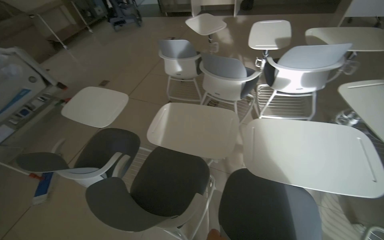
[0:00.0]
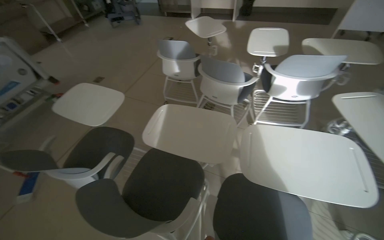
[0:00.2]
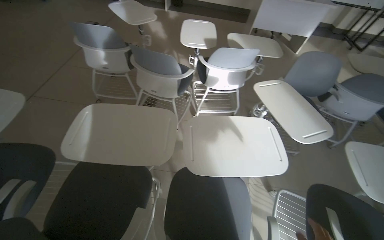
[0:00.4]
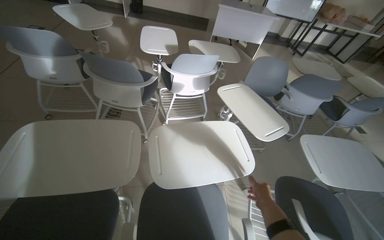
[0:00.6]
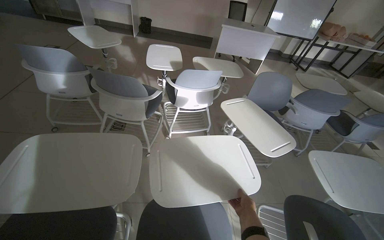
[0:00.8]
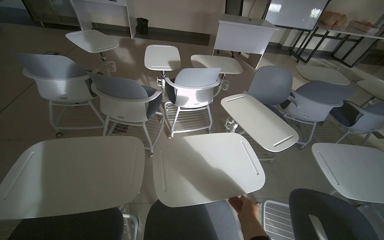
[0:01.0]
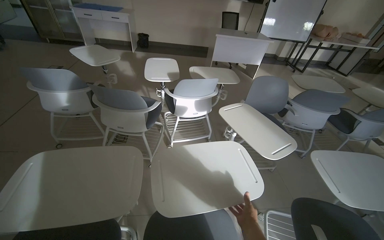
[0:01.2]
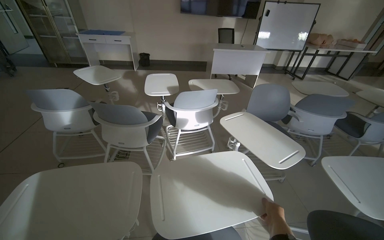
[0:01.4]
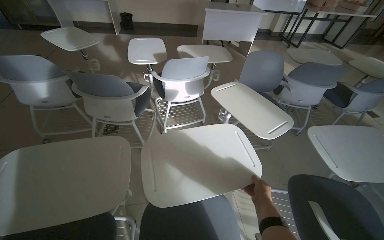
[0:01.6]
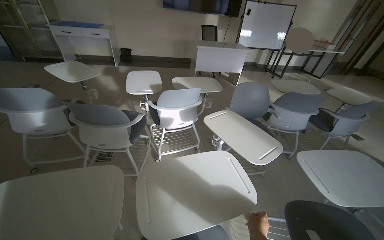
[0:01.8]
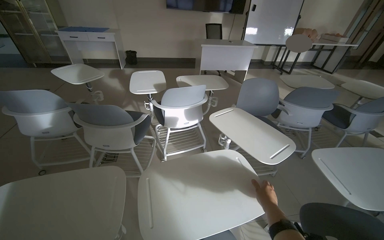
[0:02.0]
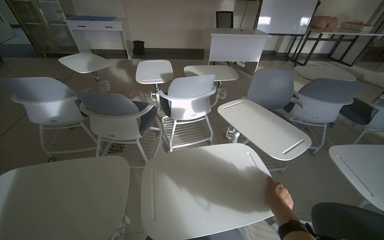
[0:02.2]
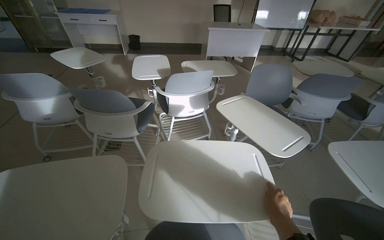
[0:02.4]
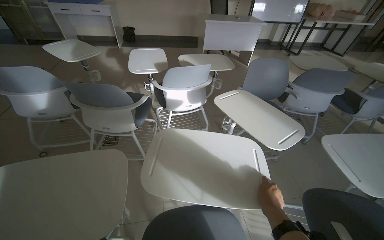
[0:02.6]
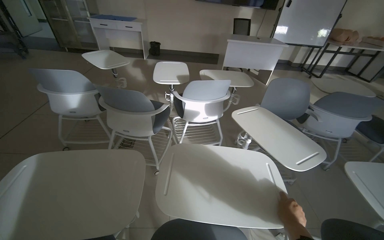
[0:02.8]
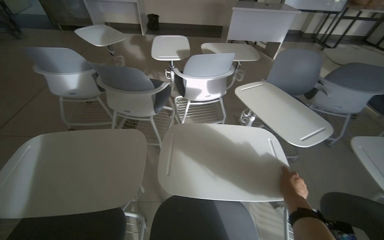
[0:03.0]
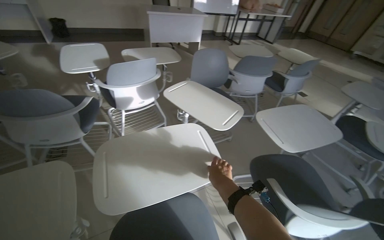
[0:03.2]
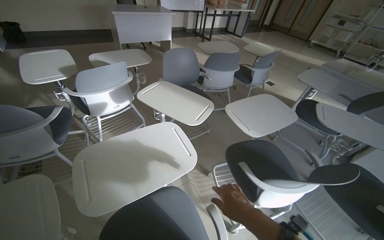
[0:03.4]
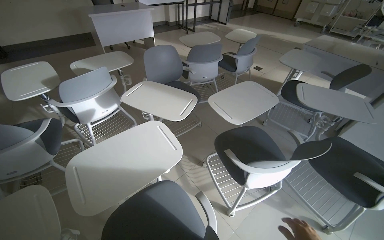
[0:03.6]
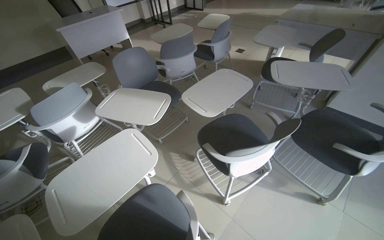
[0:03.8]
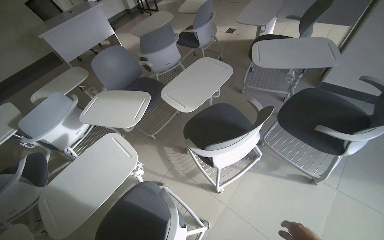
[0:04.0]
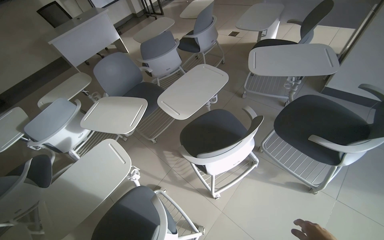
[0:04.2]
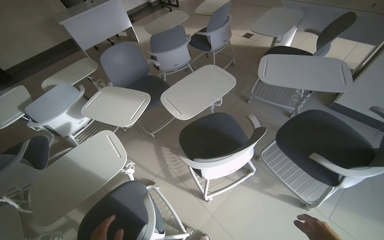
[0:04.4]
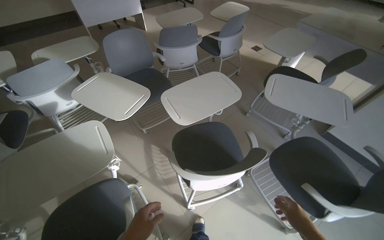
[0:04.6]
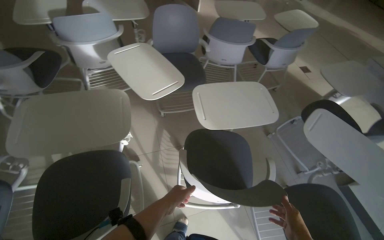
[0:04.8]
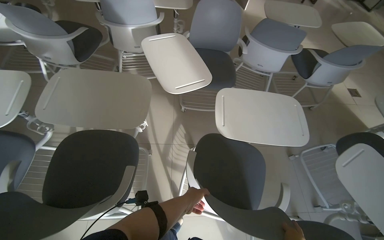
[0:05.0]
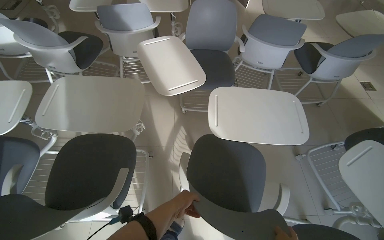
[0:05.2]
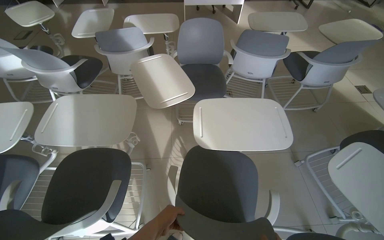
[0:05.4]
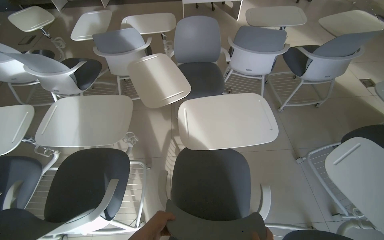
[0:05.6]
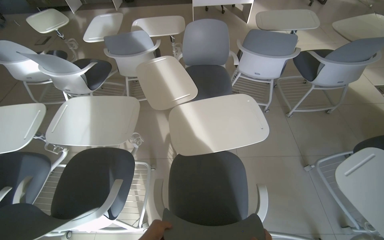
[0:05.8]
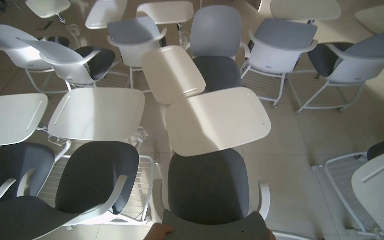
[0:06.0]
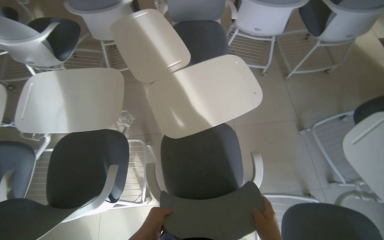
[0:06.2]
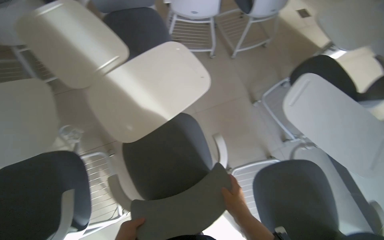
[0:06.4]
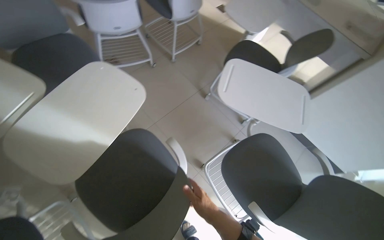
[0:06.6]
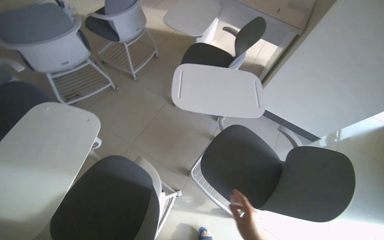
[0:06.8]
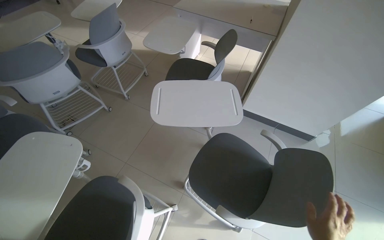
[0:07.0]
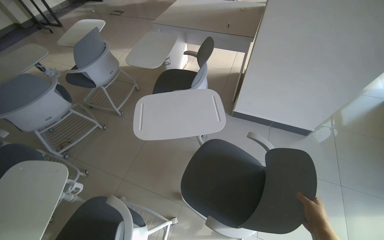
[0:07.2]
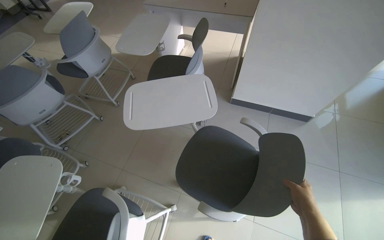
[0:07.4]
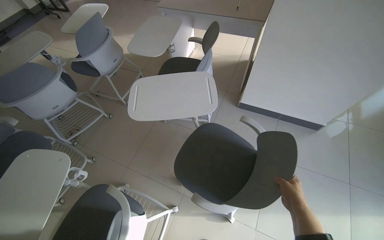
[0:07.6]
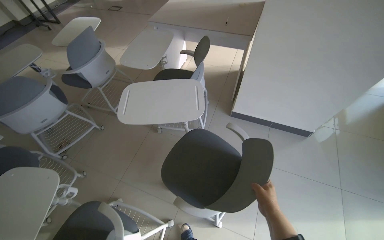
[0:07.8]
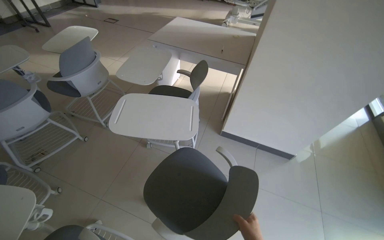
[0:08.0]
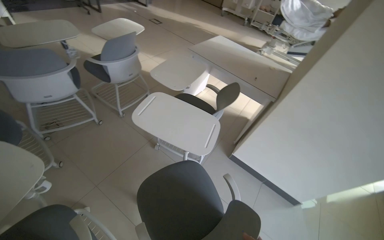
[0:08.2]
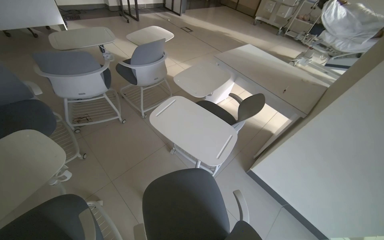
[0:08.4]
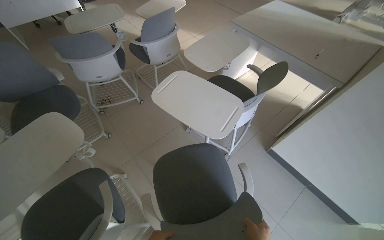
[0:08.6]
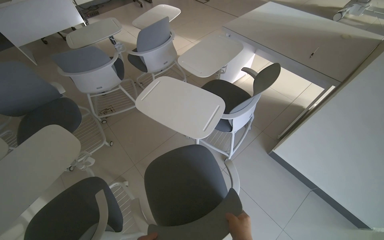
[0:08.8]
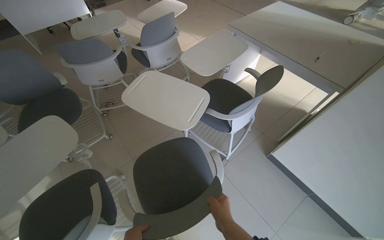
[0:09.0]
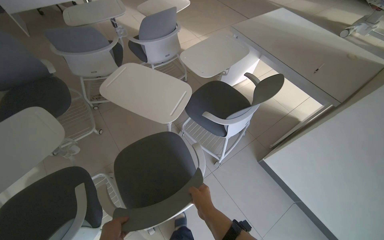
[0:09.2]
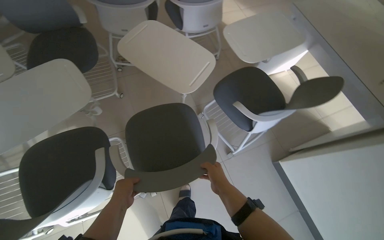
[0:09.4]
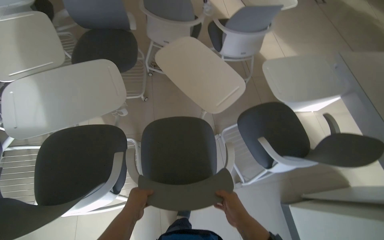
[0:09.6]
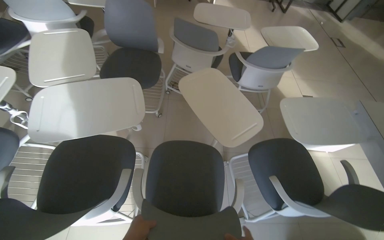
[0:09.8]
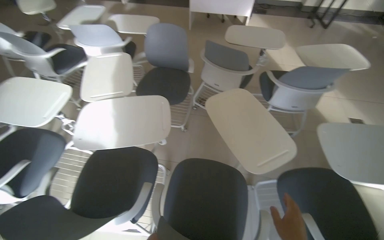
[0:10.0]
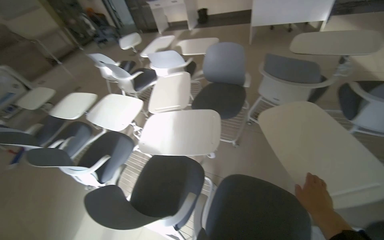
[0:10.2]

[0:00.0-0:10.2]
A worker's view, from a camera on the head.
Job: organizing items.
The whole recording: Arranging chairs in room. The worker moves and arranges chairs in the room.
0:00.0 to 0:01.4: The head turns to the right by some 35 degrees. The camera pitches upward, by roughly 15 degrees.
0:03.0 to 0:04.4: The head travels roughly 70 cm. The head turns to the right by roughly 45 degrees. The camera pitches downward, by some 10 degrees.
0:04.4 to 0:05.8: The head rotates about 45 degrees to the left.
0:05.8 to 0:07.2: The head travels about 40 cm. The wearer's head swings about 70 degrees to the right.
0:07.2 to 0:08.8: The wearer looks some 30 degrees further to the left.
0:08.8 to 0:10.2: The wearer looks roughly 65 degrees further to the left.

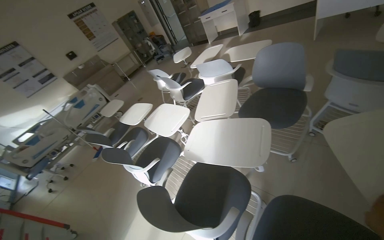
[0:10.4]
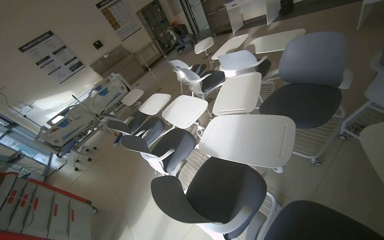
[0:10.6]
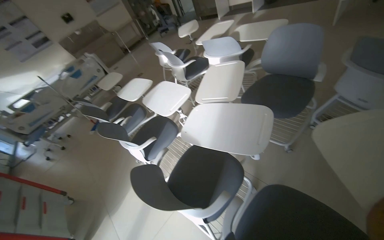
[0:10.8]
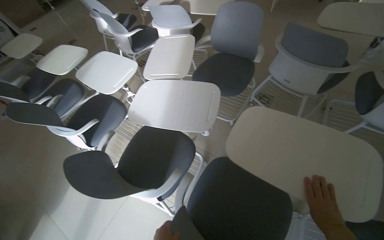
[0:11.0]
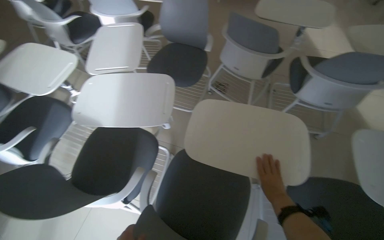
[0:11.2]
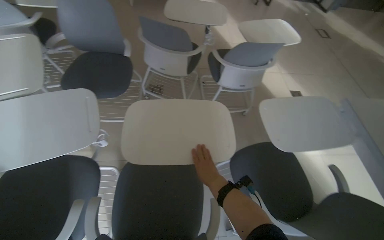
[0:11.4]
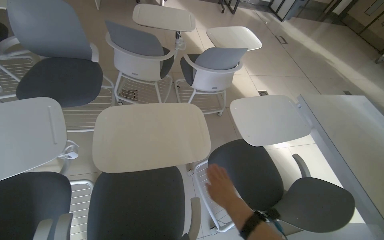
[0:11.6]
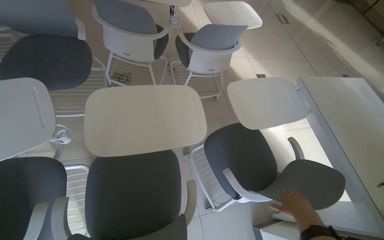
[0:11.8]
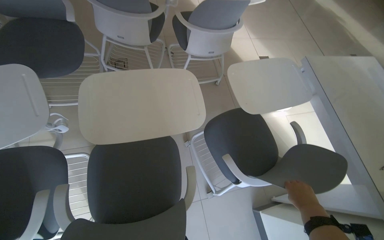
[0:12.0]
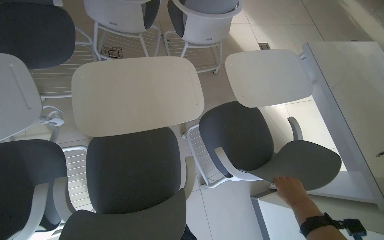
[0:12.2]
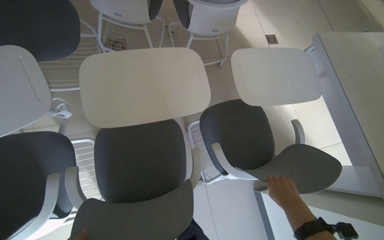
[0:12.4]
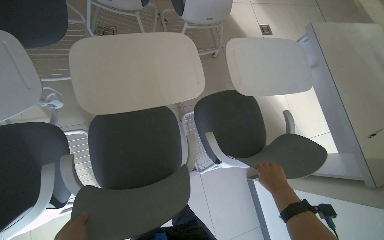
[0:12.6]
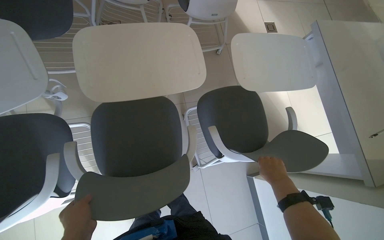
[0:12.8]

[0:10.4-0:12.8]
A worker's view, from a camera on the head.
Job: organizing items.
The whole recording: Arranging chairs in room. The worker moves and arranges chairs in the room.
0:10.4 to 0:11.6: The wearer looks roughly 60 degrees further to the right. The view tips downward by approximately 15 degrees.
0:11.6 to 0:12.8: The wearer looks roughly 20 degrees further downward. The right hand shifts approximately 15 cm to the right.

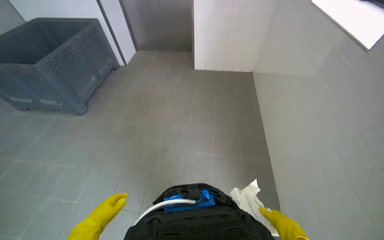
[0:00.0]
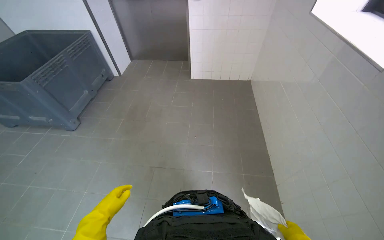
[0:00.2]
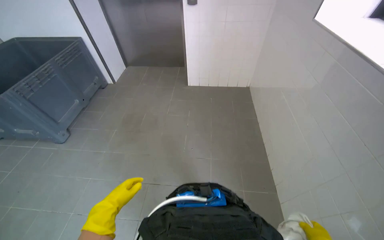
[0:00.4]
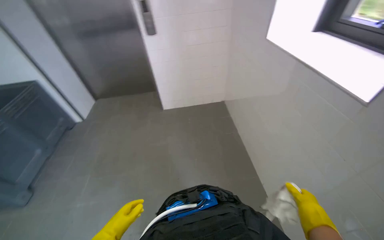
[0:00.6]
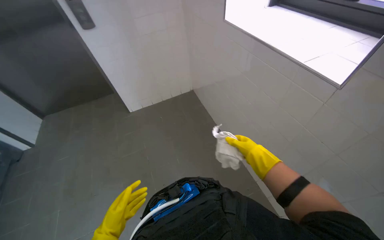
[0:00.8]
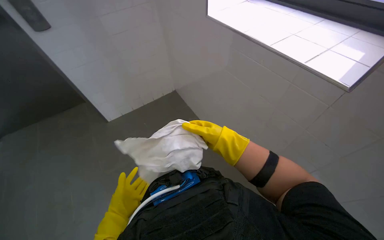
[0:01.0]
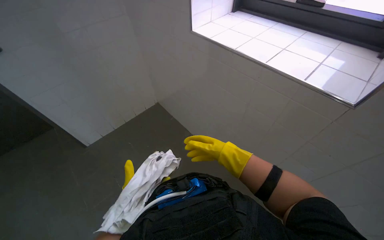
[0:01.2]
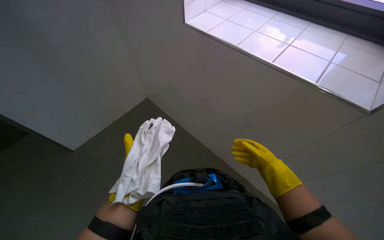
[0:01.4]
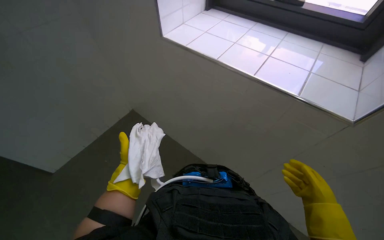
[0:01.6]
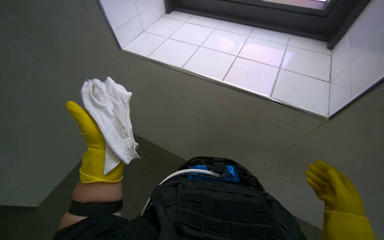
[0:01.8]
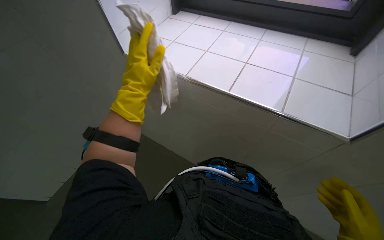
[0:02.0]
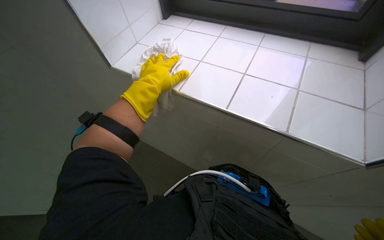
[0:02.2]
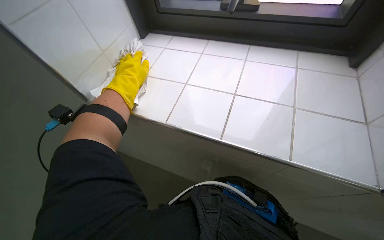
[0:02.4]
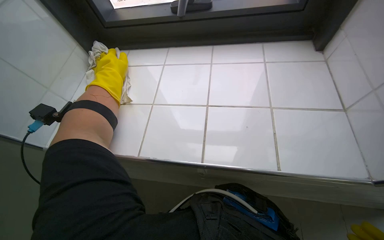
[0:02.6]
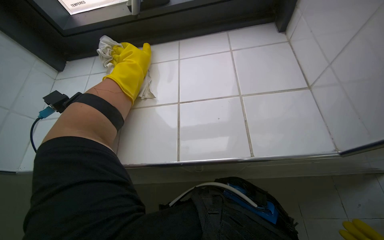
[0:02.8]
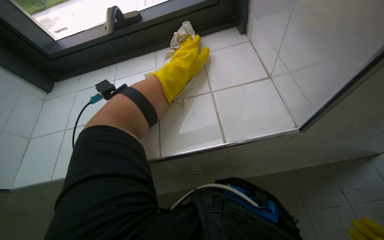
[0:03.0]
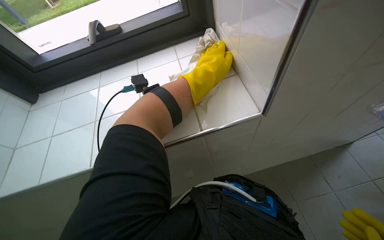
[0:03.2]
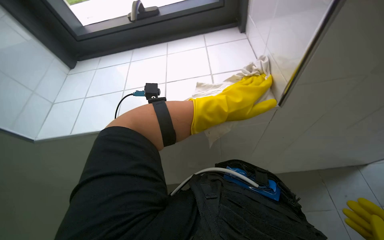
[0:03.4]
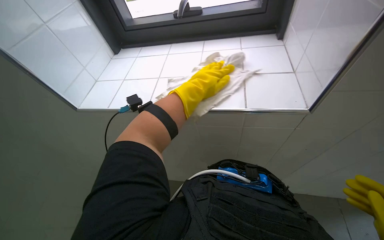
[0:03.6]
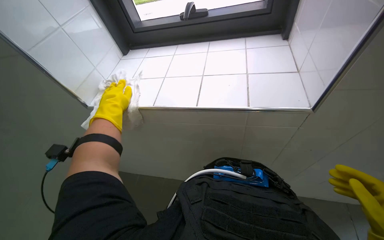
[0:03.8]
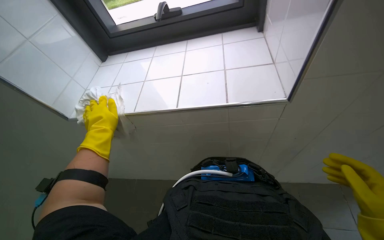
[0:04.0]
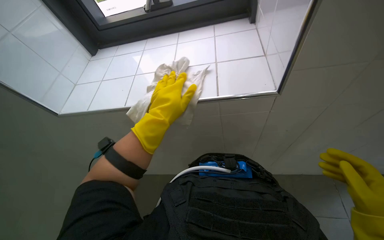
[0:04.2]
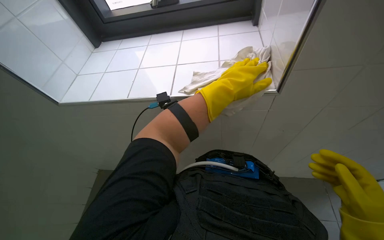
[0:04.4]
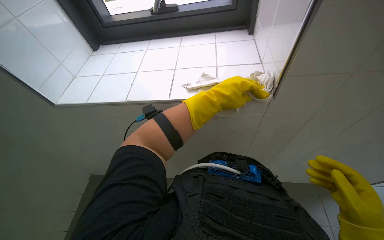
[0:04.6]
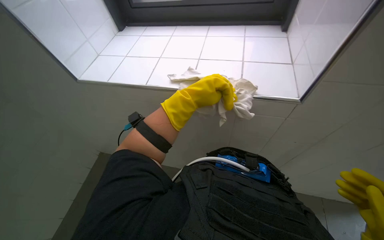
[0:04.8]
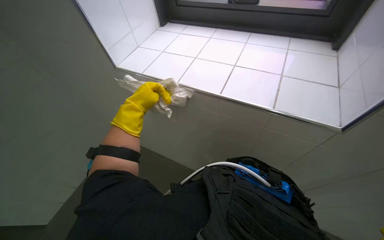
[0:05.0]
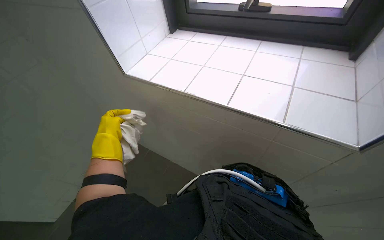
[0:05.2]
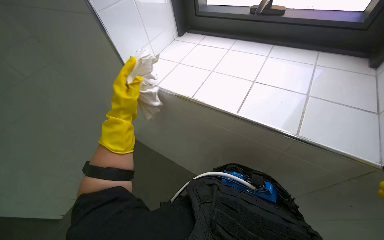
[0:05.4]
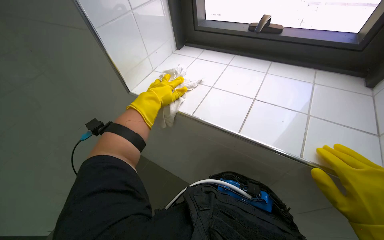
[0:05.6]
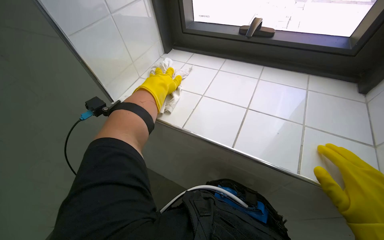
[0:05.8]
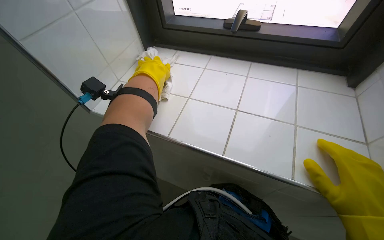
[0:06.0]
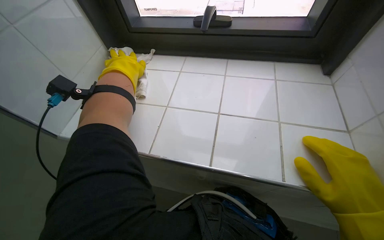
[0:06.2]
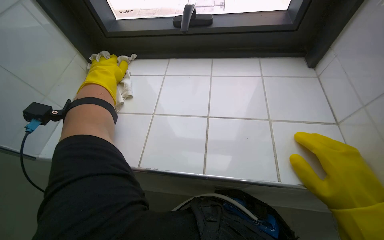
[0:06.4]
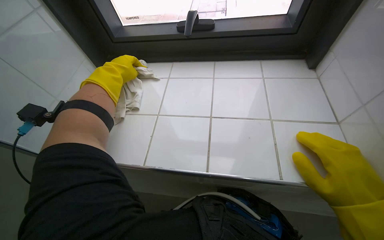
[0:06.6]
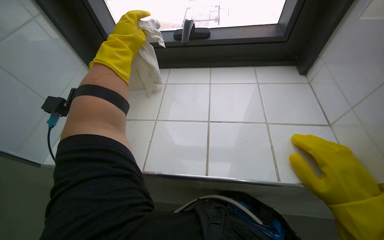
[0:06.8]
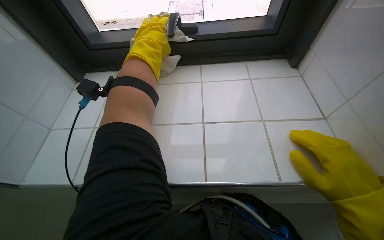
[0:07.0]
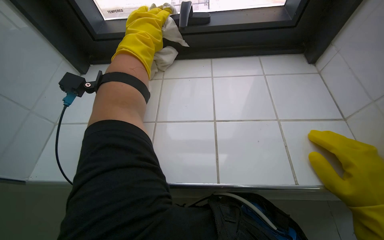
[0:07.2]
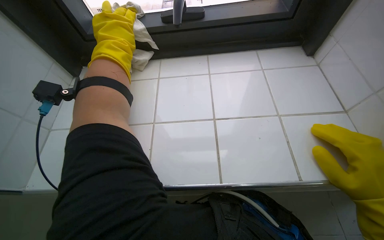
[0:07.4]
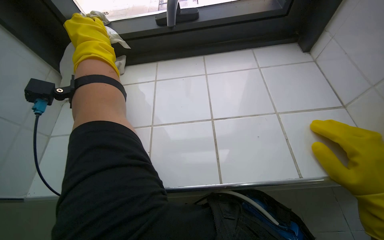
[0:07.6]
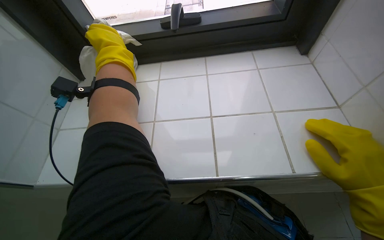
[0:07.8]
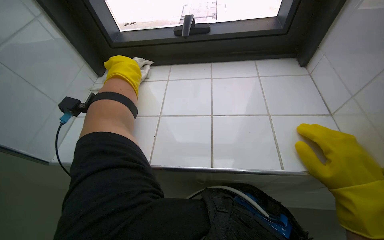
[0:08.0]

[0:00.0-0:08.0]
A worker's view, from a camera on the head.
Job: wiping surfaces.
The whole recording: Wiping window sill. The worker wipes the window sill with a white cloth.
0:00.0 to 0:01.6: The wearer moves about 70 cm. The head rotates roughly 40 degrees to the right.
0:01.6 to 0:03.2: Everything in view rotates approximately 35 degrees counterclockwise.
0:03.2 to 0:04.8: The wearer looks some 30 degrees further to the left. The left hand goes left and right, about 35 cm each way, reversing 2 times.
0:04.8 to 0:06.4: The left hand travels up the picture and to the left by roughly 30 cm.
0:06.4 to 0:08.0: The left hand swings left and right, approximately 15 cm each way, with 2 reversals.
